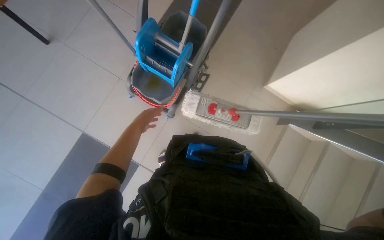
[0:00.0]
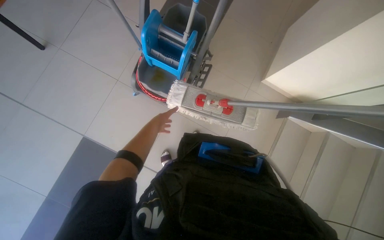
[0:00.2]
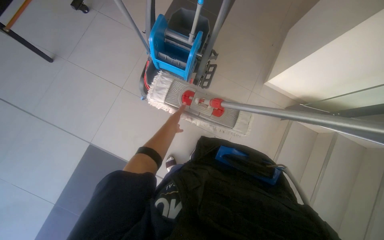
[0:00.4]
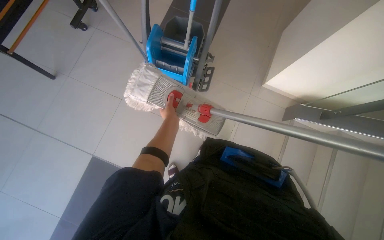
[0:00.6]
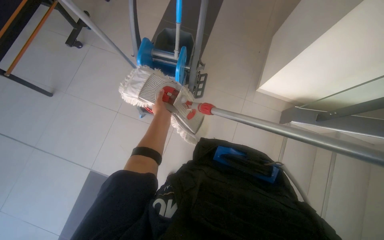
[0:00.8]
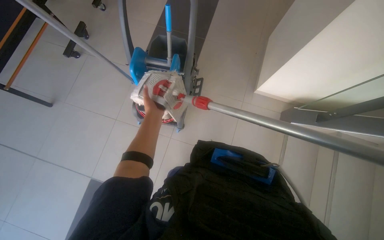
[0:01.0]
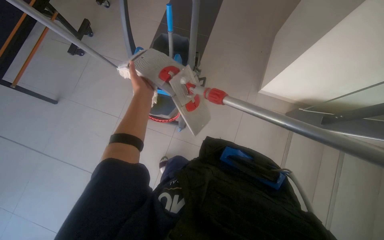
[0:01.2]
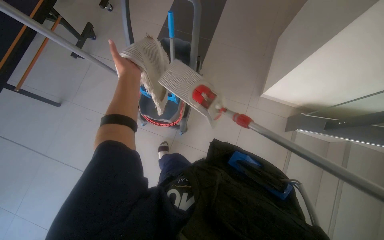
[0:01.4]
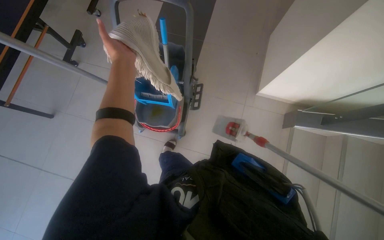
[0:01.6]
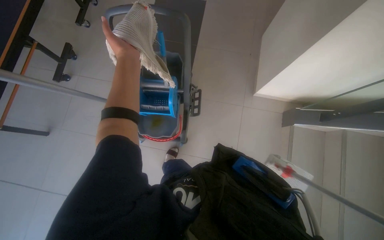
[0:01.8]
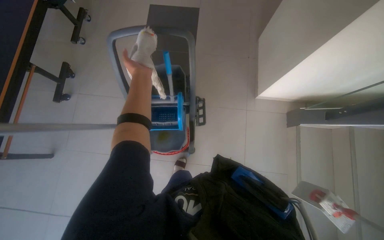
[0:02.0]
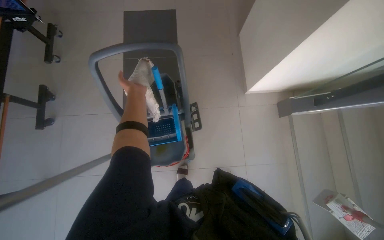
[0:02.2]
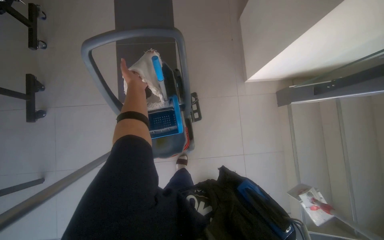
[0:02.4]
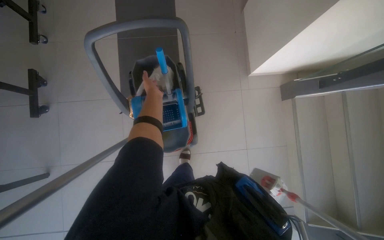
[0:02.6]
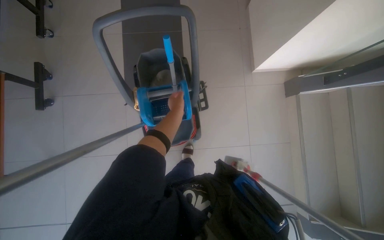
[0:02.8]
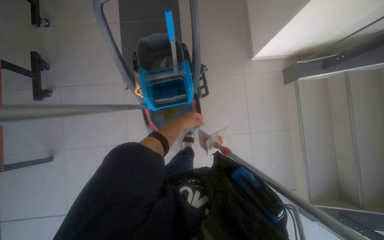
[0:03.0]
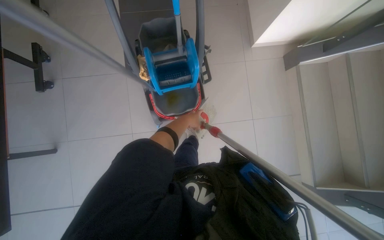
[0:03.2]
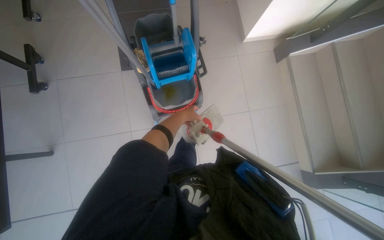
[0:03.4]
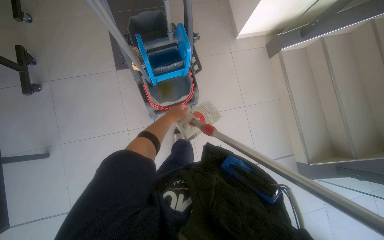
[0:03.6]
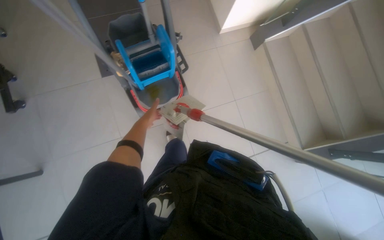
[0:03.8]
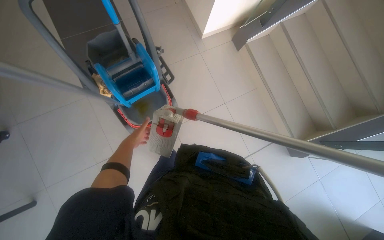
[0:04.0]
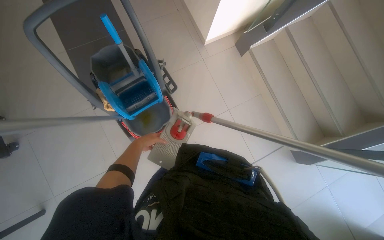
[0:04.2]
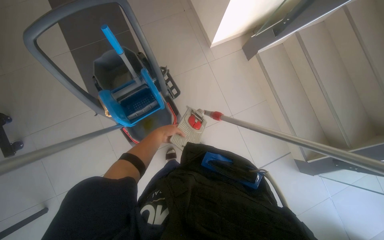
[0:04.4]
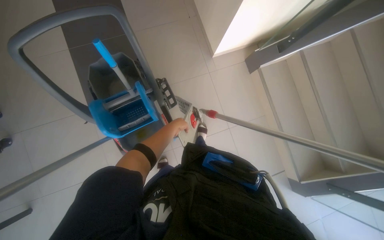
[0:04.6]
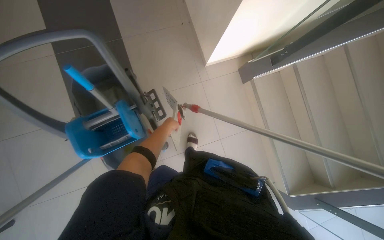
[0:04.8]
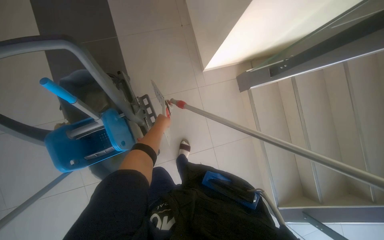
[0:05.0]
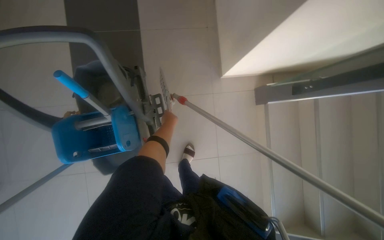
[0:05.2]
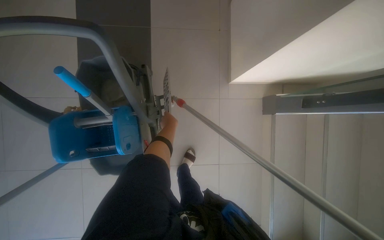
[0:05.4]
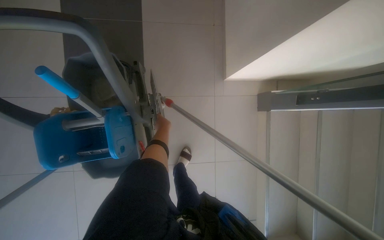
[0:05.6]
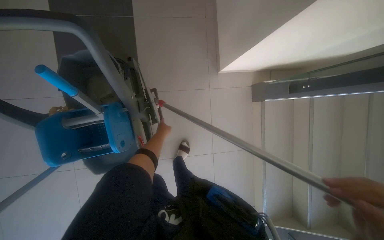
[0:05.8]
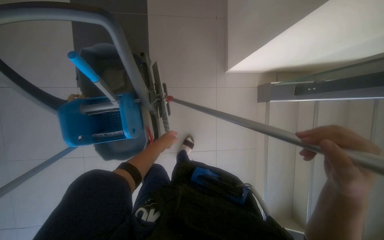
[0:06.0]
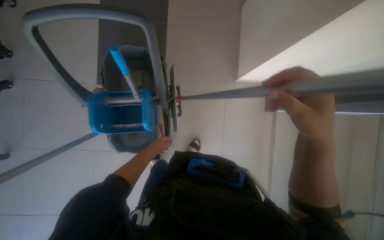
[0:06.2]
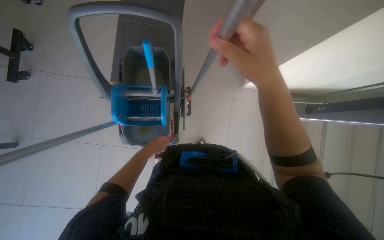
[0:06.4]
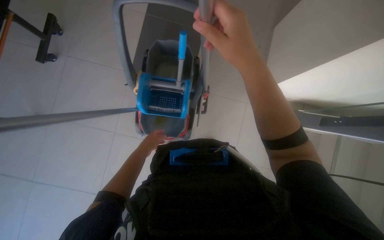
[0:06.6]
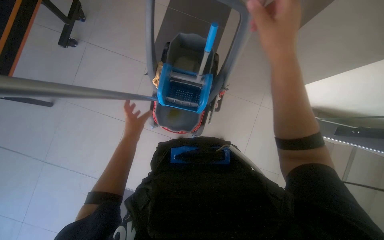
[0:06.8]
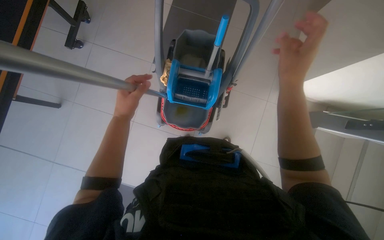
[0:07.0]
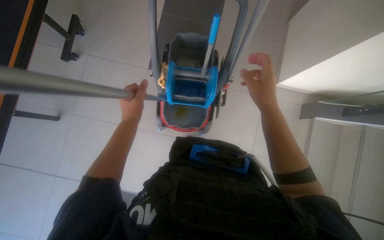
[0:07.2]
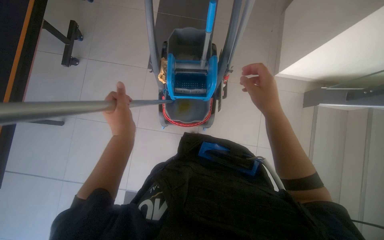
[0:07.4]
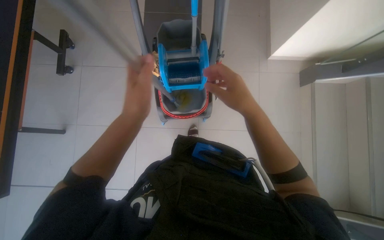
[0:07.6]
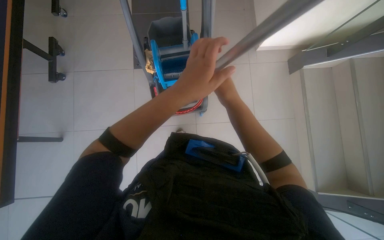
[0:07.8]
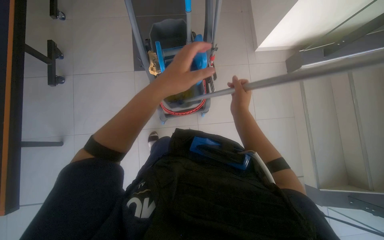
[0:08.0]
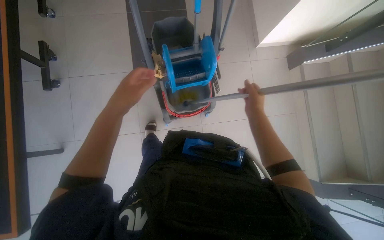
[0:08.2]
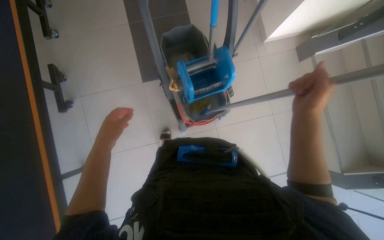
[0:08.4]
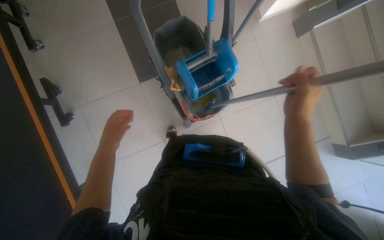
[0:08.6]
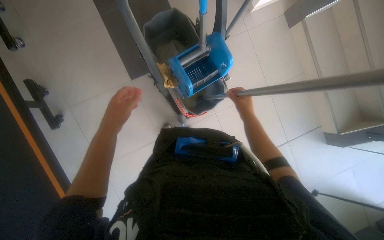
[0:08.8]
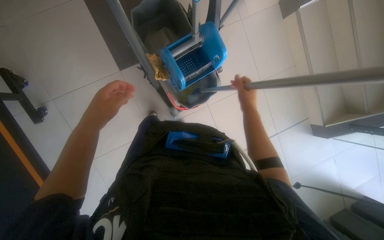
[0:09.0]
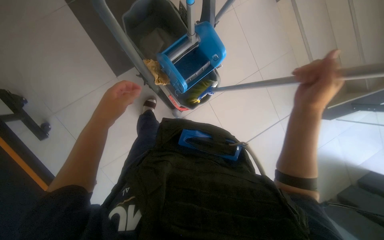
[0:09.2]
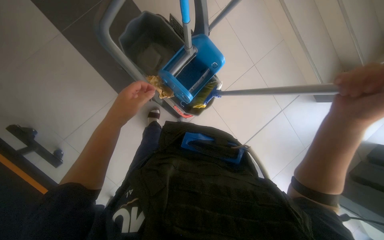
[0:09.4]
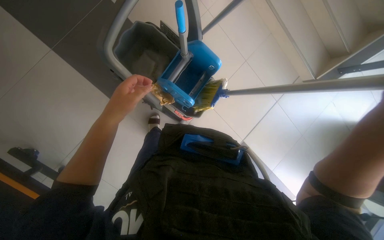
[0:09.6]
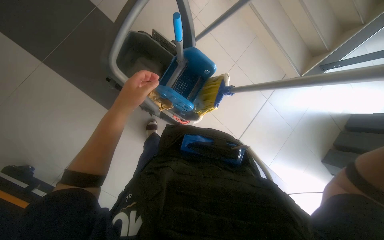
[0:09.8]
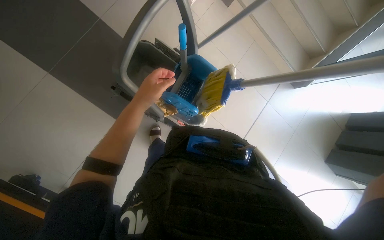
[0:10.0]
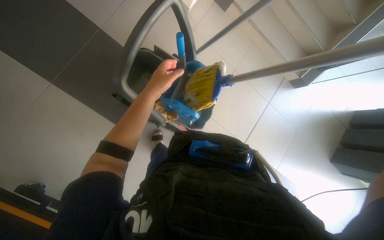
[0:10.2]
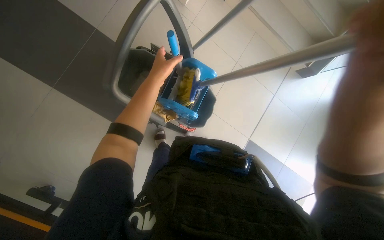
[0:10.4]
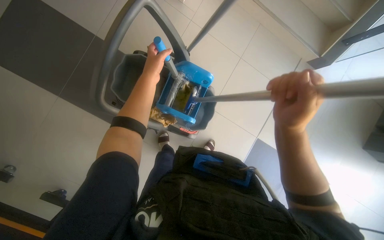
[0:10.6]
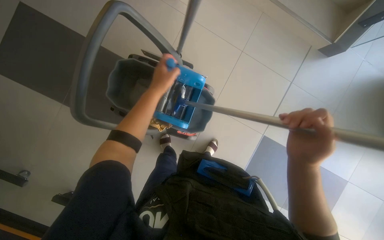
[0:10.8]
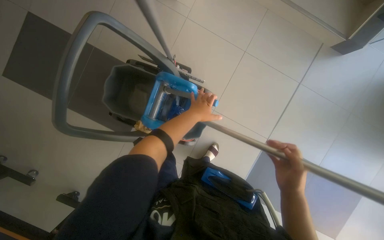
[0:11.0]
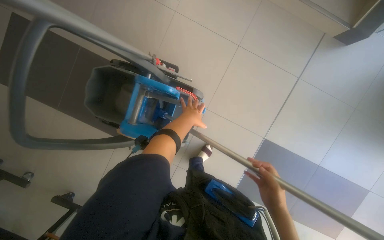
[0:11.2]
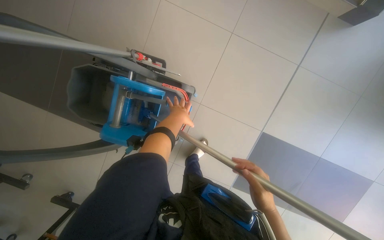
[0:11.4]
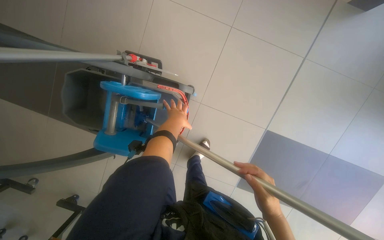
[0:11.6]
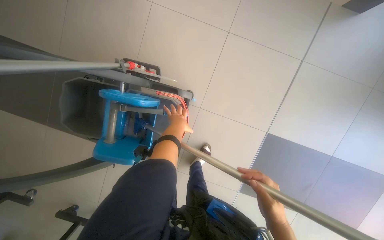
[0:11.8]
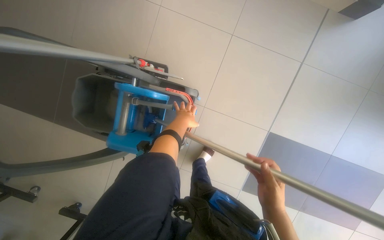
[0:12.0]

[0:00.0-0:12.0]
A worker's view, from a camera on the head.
Job: preparing cleaning supplies.
The whole recording: Changing mop head. The worker removes the flat mop head and attaches a string mop head to the handle.
0.0 to 1.6 s: The view tips upward by roughly 15 degrees. The left hand travels up the picture by about 25 cm.
1.6 to 3.0 s: The left hand is displaced farther from the camera and down the picture by about 20 cm.
6.0 to 7.6 s: The camera is carried approximately 50 cm.
7.6 to 9.0 s: The wearer looks about 15 degrees further downward. The scene turns approximately 25 degrees counterclockwise in the picture. The right hand swings nearer and farther, some 20 cm each way, with 2 reversals. The left hand is displaced to the left by some 35 cm.
9.0 to 10.4 s: Everything in view rotates roughly 30 degrees counterclockwise.
10.4 to 12.0 s: The wearer moves roughly 50 cm. The camera sweeps to the left, by approximately 15 degrees.

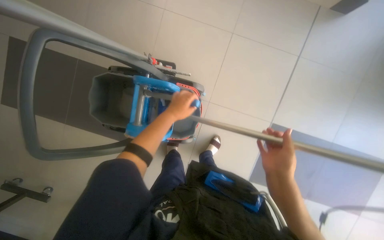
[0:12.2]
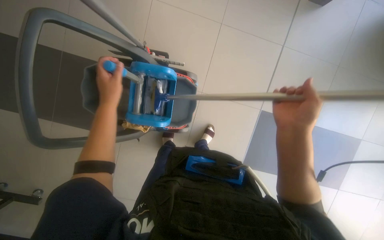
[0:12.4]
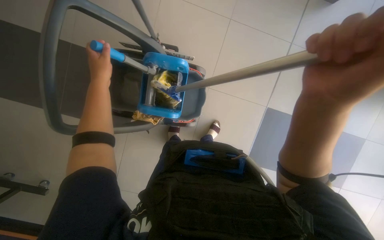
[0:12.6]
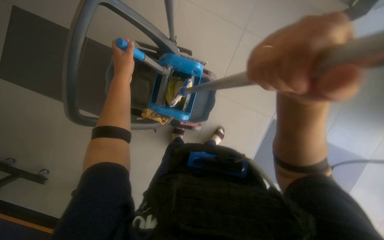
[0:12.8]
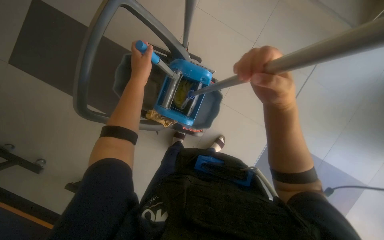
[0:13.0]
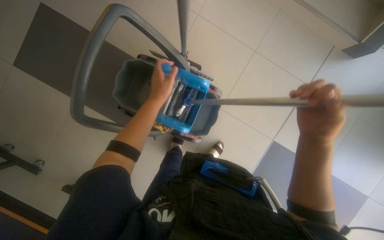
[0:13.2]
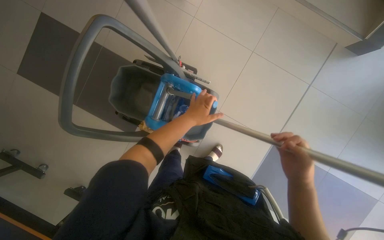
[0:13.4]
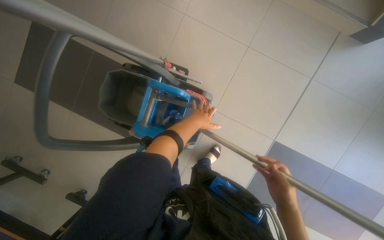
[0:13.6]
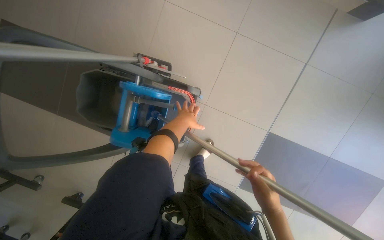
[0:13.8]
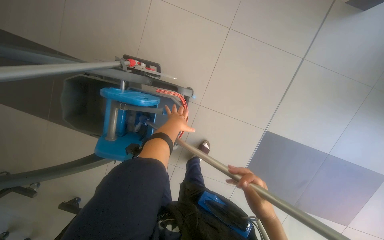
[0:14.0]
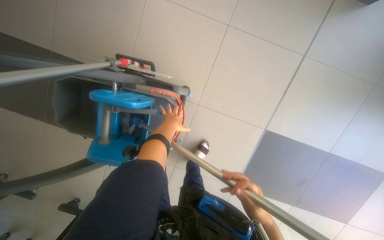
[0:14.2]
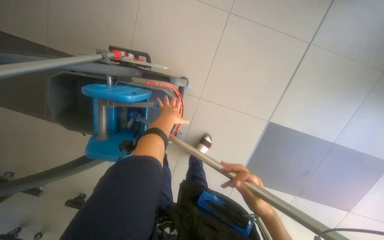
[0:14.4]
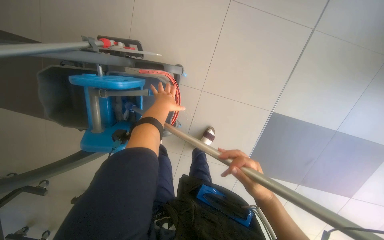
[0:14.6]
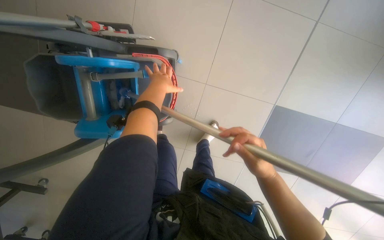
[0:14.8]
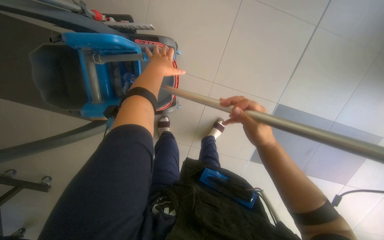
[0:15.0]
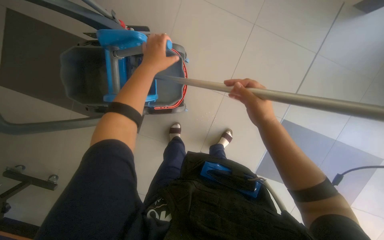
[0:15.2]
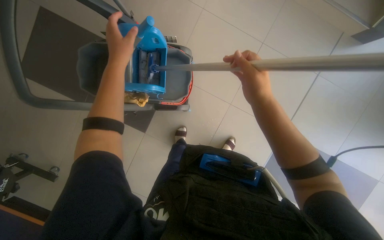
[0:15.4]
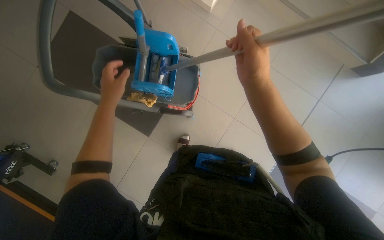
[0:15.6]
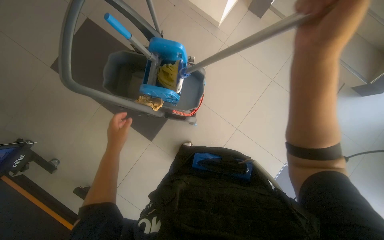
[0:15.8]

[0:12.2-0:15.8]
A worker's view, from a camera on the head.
Job: preparing cleaning supplies.
The whole recording: Changing mop head. The worker removes the flat mop head and attaches a string mop head to the handle.
12.2 to 14.0 s: The left hand goes to the left and returns, roughly 25 cm each way.
14.0 to 15.8 s: The camera travels some 60 cm. The camera pitches upward, by approximately 15 degrees.

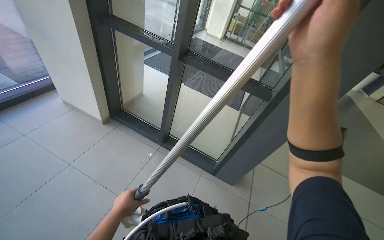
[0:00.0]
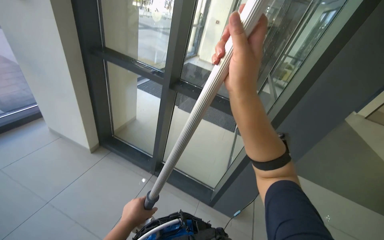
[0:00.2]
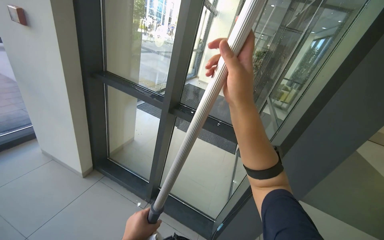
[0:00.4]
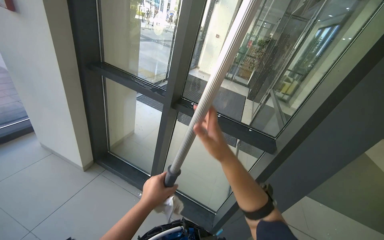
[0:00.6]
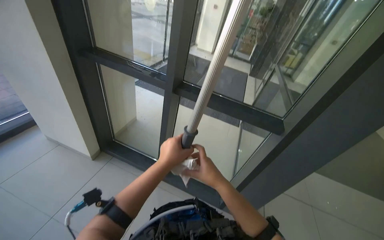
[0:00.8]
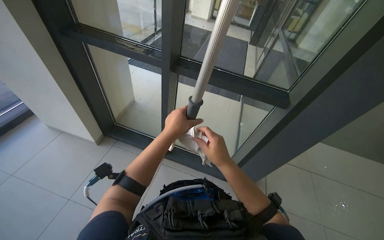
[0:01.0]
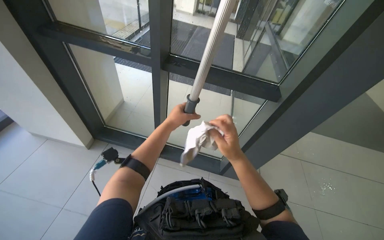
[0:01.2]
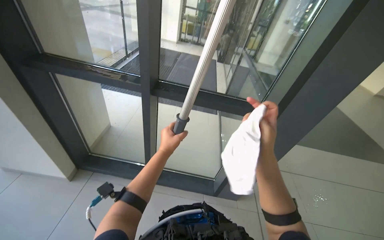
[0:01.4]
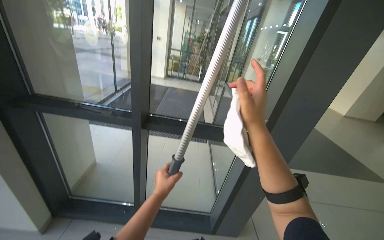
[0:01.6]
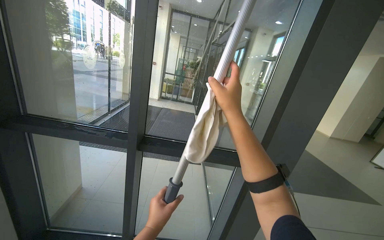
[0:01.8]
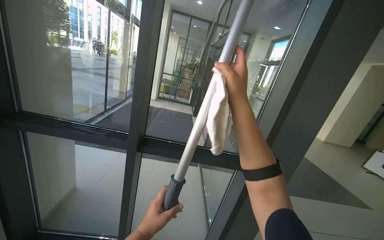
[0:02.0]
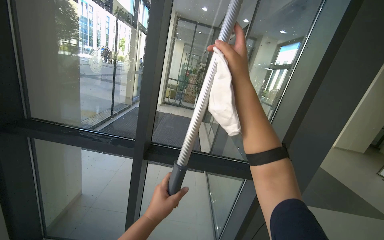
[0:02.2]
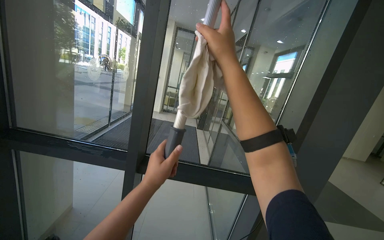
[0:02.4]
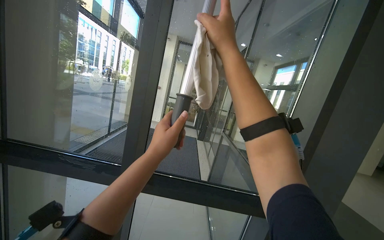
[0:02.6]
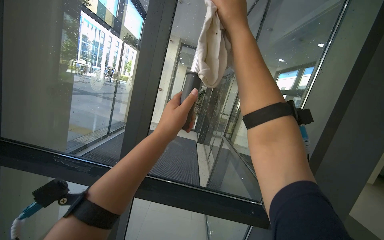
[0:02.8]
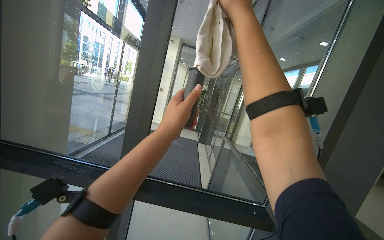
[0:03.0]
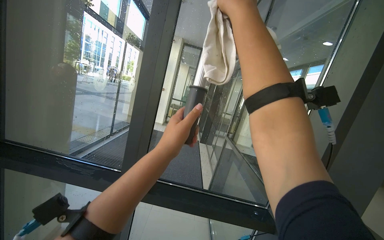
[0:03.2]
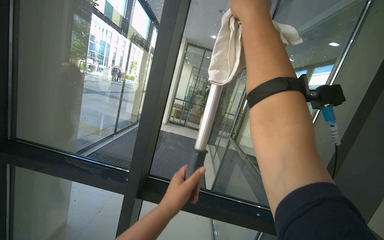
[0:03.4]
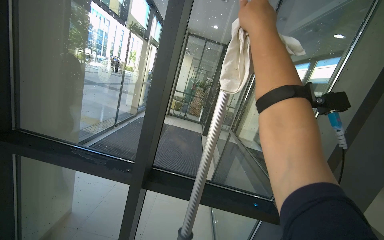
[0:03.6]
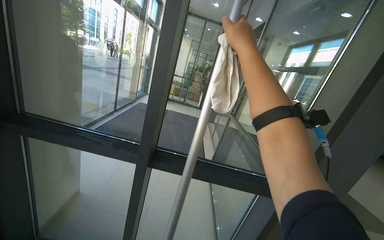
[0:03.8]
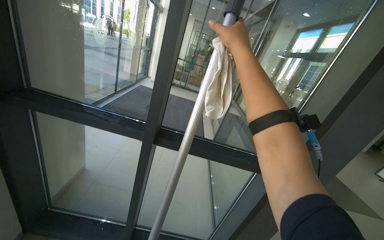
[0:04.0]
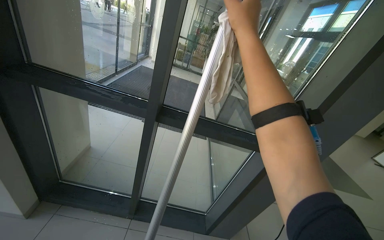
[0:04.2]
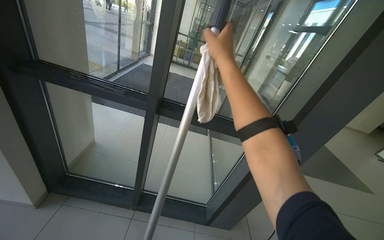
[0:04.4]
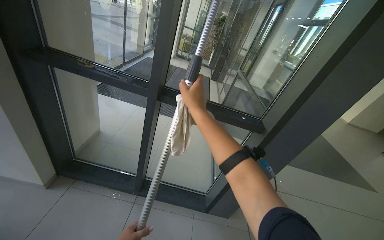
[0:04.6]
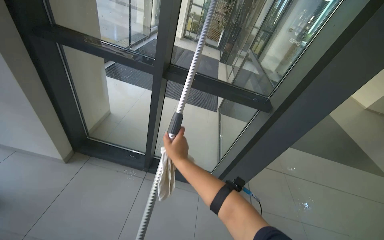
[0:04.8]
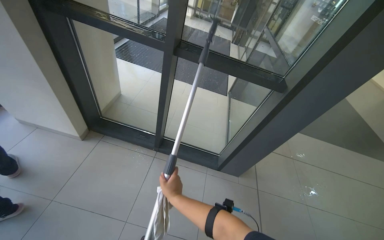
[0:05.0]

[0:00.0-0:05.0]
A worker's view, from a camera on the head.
Job: cleaning windows.
The whole recording: Cleaning glass panels. The worker cleans large glass panels using a long-handled squeegee and a cloth.
0.0 to 1.6 s: The wearer looks about 25 degrees further to the right. The view tilts about 15 degrees upward. The left hand moves farther from the camera and to the right, roughly 25 cm.
1.6 to 3.4 s: The view tilts roughly 20 degrees upward. The right hand moves up the picture, approximately 40 cm. The left hand goes up the picture and returns, some 50 cm each way.
3.4 to 5.0 s: The view tips downward by approximately 35 degrees. The right hand shifts some 90 cm down the picture.
